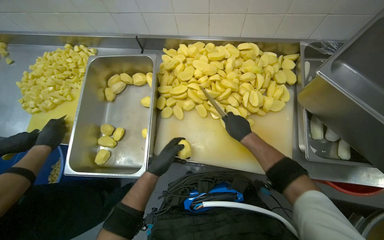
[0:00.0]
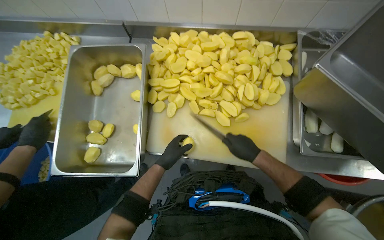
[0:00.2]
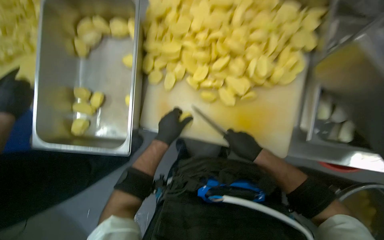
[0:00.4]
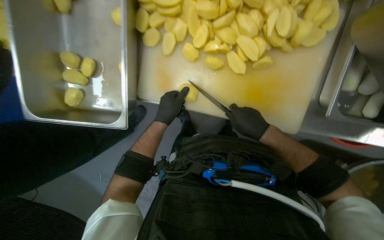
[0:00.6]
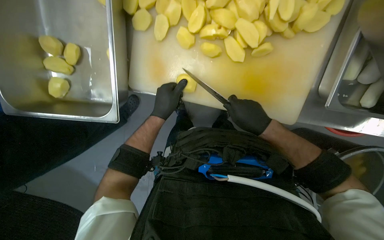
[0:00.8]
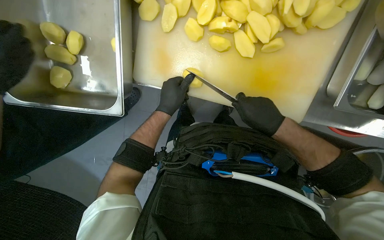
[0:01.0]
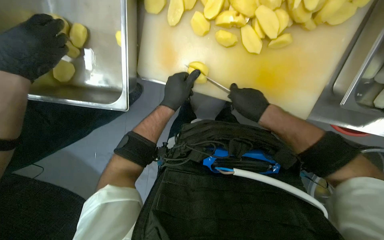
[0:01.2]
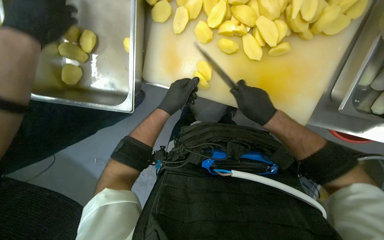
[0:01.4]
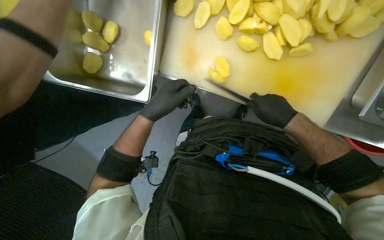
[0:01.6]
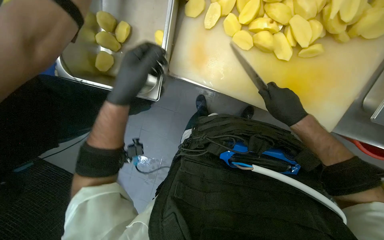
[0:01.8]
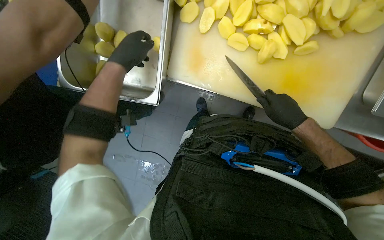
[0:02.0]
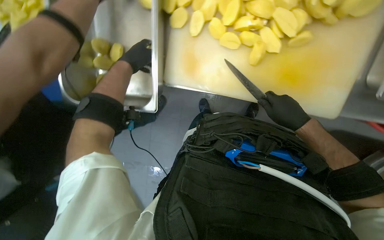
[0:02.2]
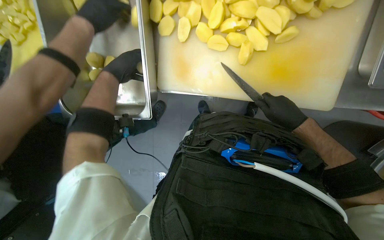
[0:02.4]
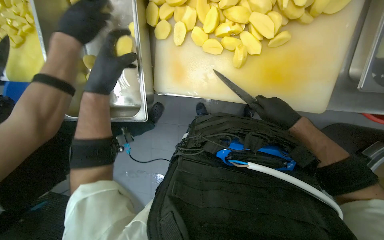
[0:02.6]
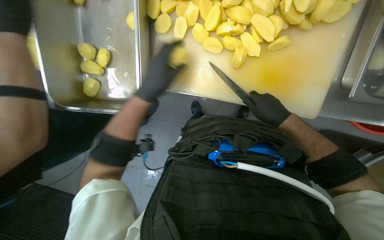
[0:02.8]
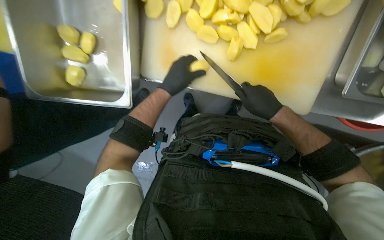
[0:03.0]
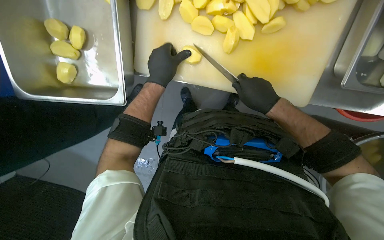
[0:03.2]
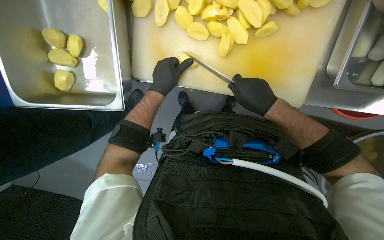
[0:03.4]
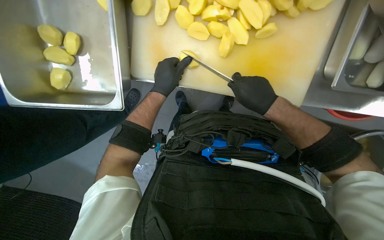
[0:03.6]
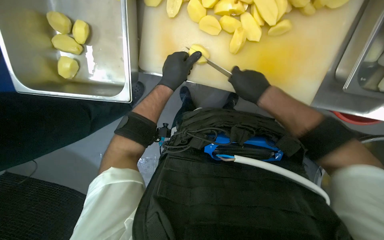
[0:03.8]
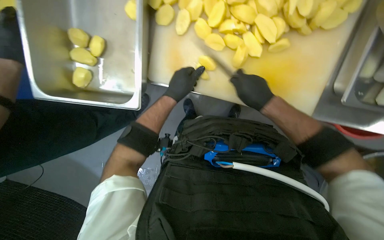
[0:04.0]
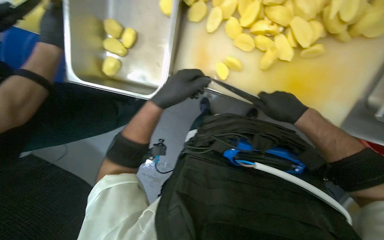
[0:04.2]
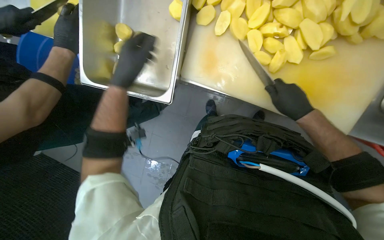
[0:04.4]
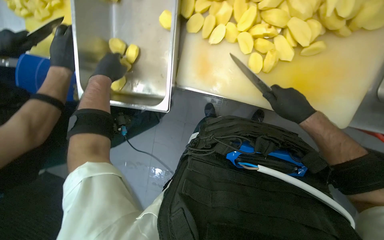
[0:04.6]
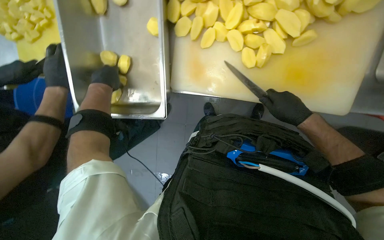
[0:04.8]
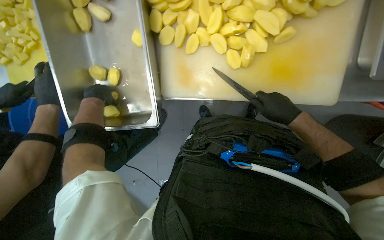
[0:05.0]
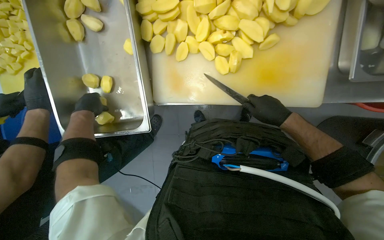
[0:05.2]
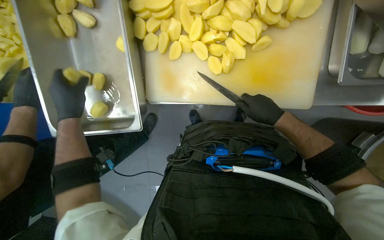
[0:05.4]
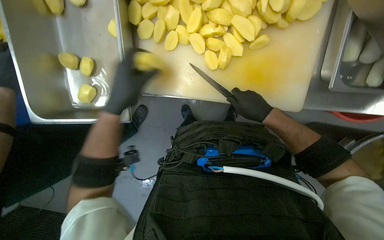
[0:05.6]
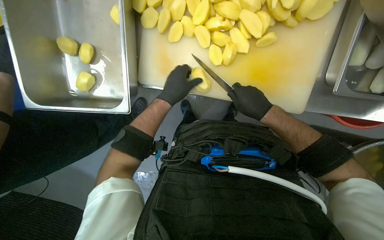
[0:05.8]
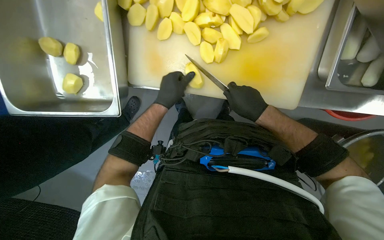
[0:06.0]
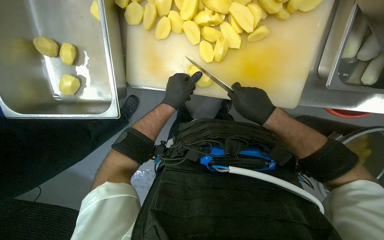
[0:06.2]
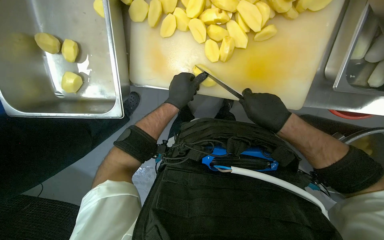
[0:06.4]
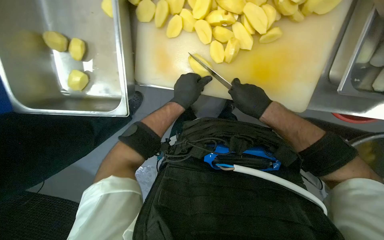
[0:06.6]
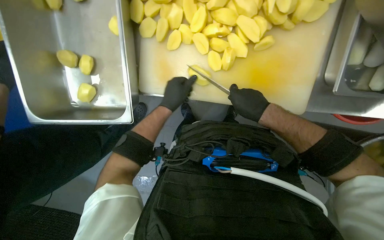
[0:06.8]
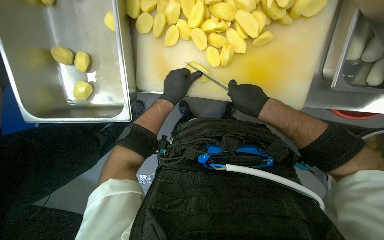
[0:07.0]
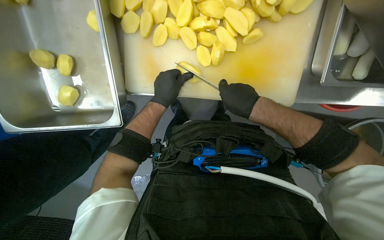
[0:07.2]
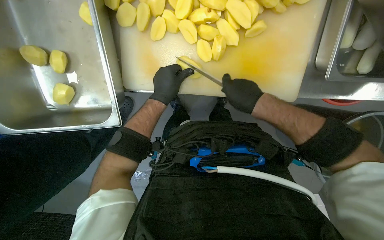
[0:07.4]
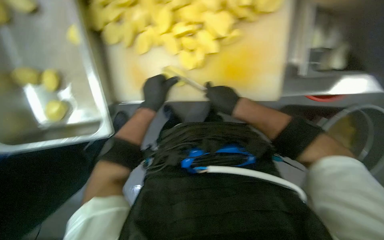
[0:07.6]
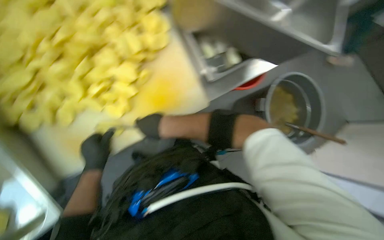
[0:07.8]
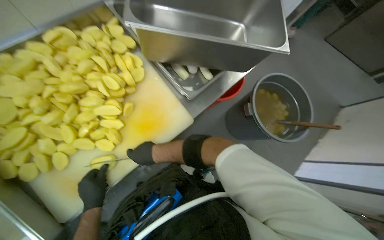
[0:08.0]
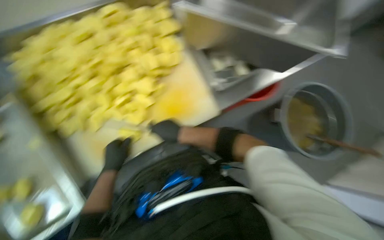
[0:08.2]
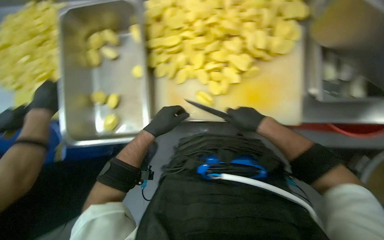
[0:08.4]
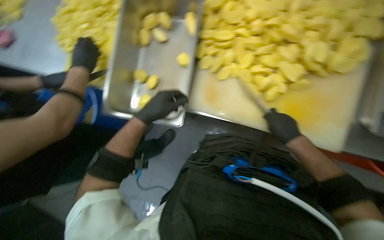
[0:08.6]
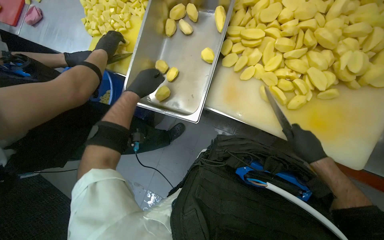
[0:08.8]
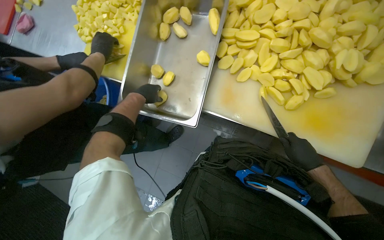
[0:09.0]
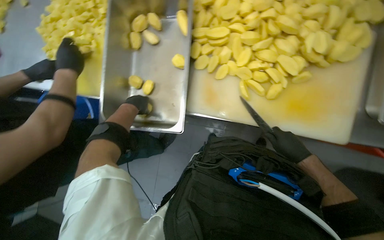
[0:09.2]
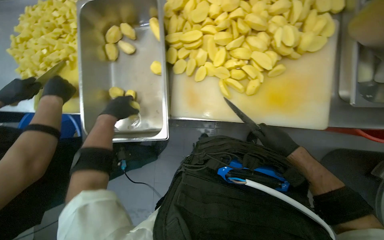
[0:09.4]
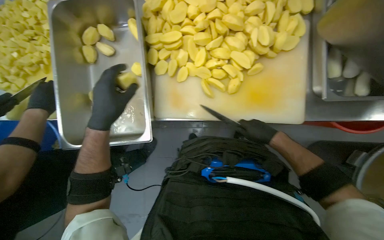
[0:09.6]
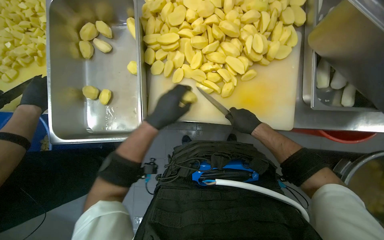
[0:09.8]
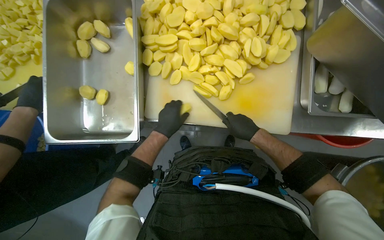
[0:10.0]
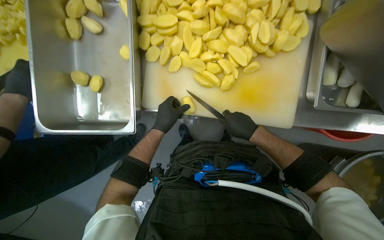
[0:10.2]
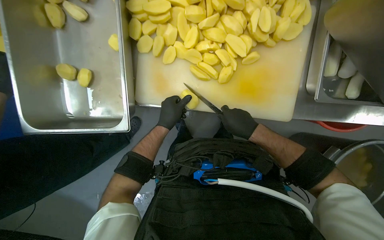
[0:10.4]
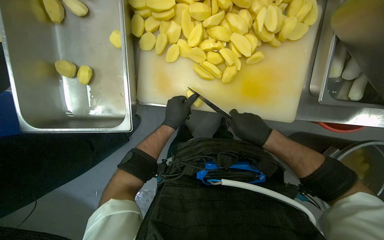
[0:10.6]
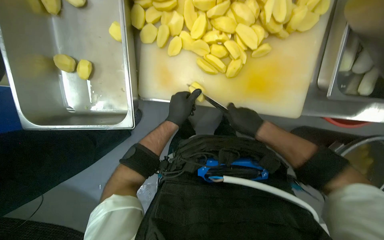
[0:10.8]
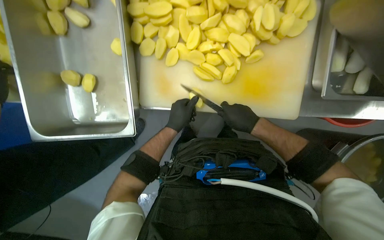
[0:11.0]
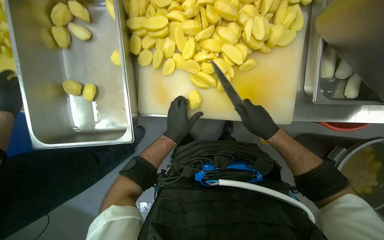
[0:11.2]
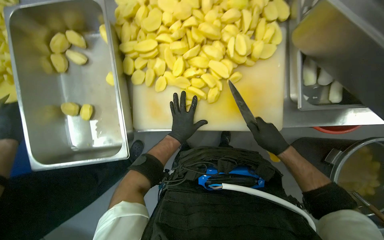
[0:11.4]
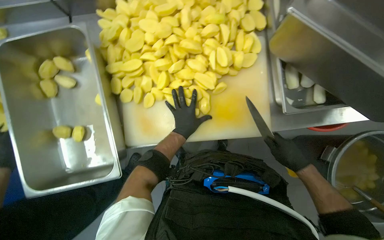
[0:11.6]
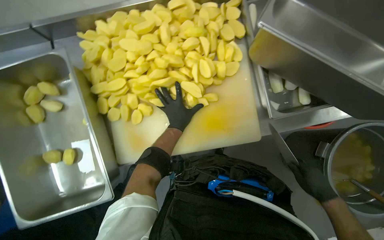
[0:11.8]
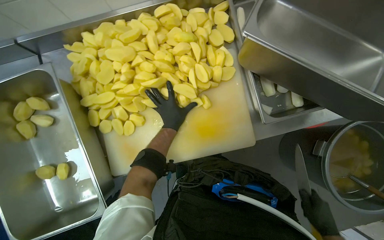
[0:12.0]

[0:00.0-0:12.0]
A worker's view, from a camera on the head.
Job: preparing food.
The whole recording: Cutting potatoes into pieces. The worker cuts peeled potatoes into smaller pieces on a white cutting board.
0:00.0 to 0:01.6: The camera pitches downward, by roughly 30 degrees.
0:01.6 to 0:03.0: The left hand travels to the left and back again, approximately 15 cm each way.
0:03.0 to 0:04.4: The left hand shifts some 25 cm to the left and nearer to the camera.
0:04.4 to 0:06.0: The left hand is displaced to the right by roughly 25 cm.
0:06.0 to 0:07.6: The hands work in one place, with small movements.
0:07.6 to 0:09.0: The wearer looks about 30 degrees further to the left.
0:09.0 to 0:10.4: The head turns to the right by some 20 degrees. The left hand moves to the right, about 30 cm.
0:10.4 to 0:12.0: The right hand goes roughly 35 cm down the picture and to the right.

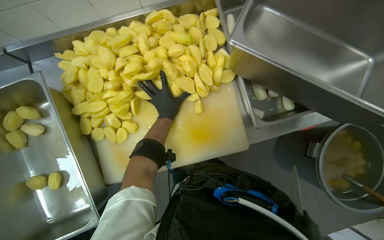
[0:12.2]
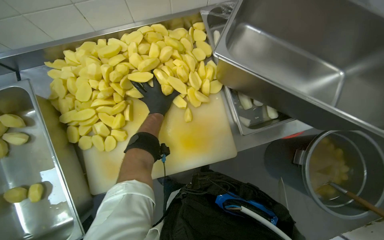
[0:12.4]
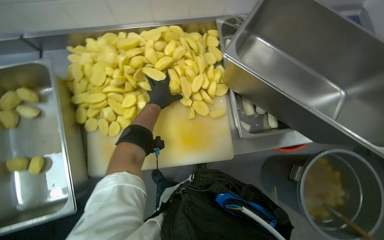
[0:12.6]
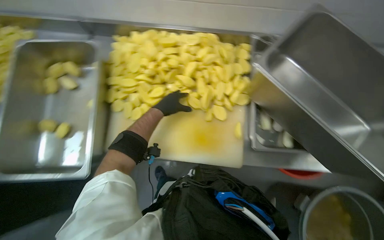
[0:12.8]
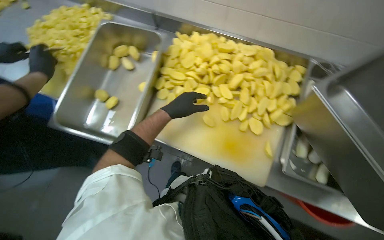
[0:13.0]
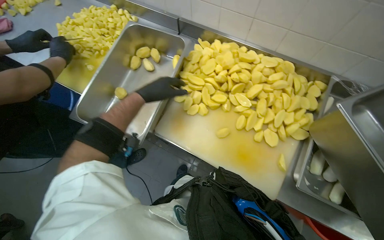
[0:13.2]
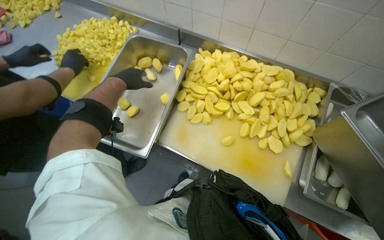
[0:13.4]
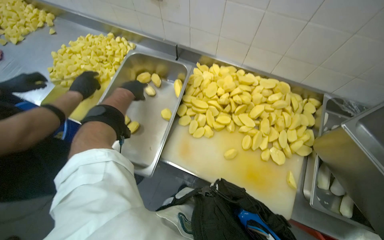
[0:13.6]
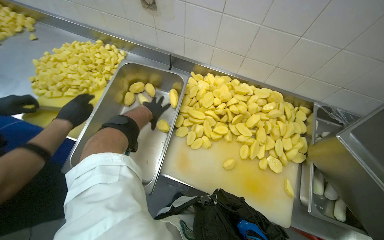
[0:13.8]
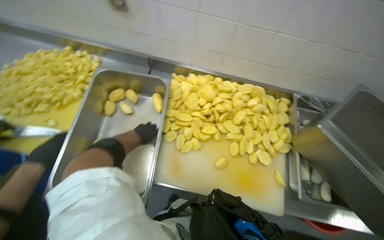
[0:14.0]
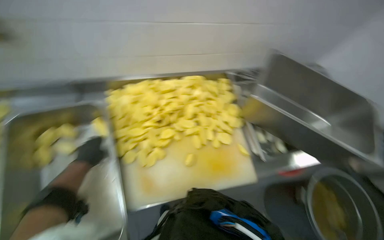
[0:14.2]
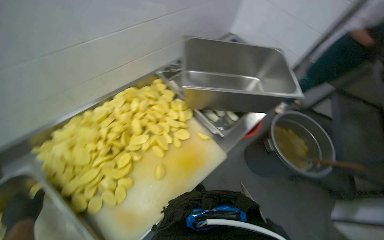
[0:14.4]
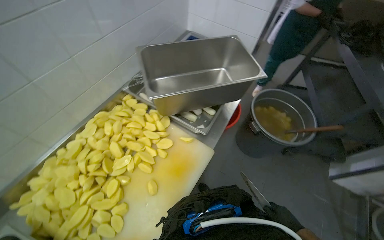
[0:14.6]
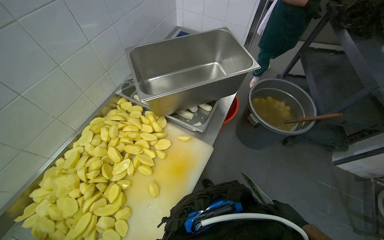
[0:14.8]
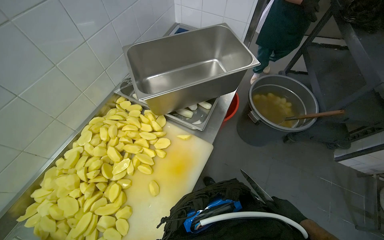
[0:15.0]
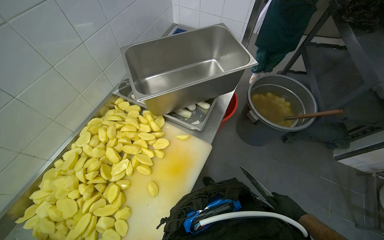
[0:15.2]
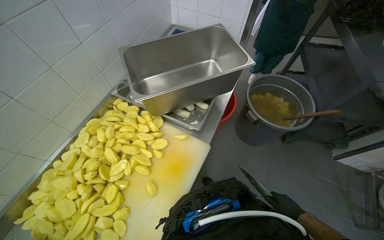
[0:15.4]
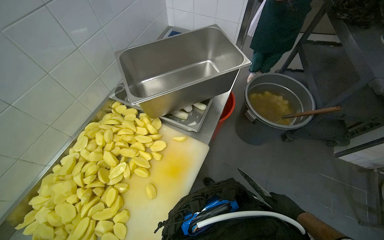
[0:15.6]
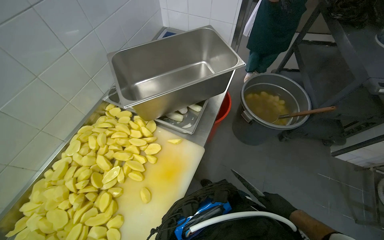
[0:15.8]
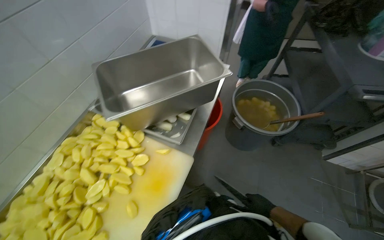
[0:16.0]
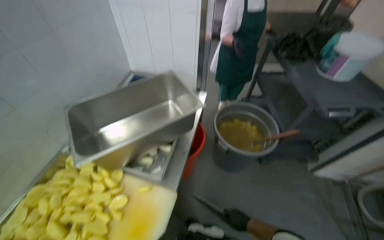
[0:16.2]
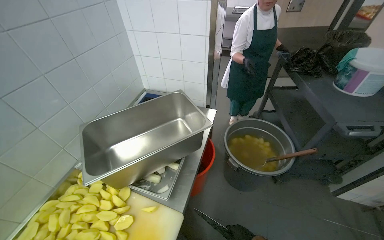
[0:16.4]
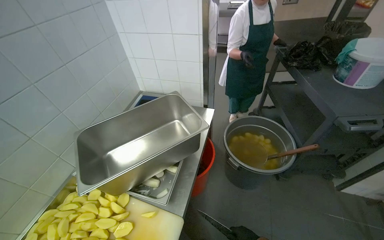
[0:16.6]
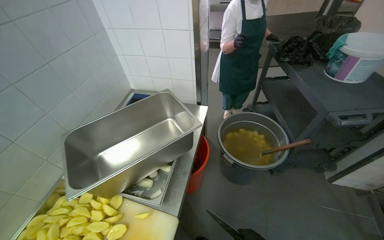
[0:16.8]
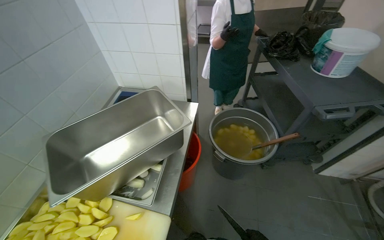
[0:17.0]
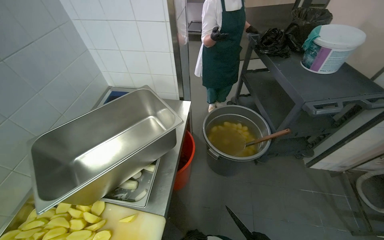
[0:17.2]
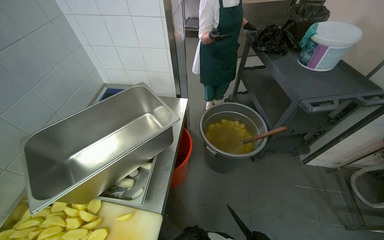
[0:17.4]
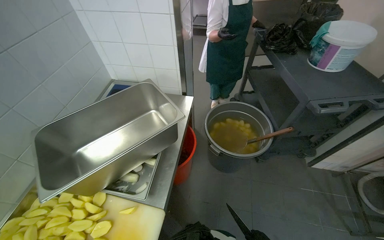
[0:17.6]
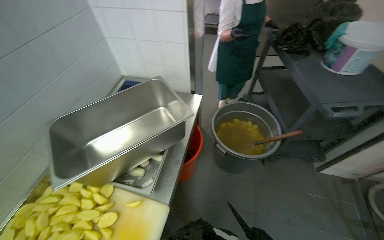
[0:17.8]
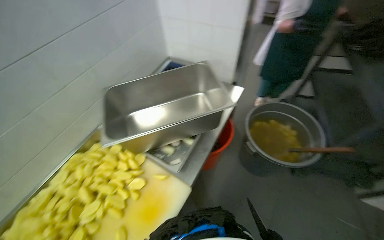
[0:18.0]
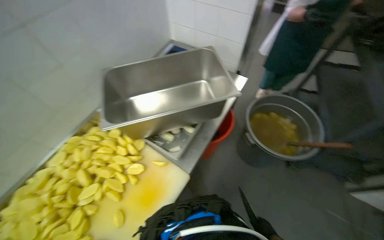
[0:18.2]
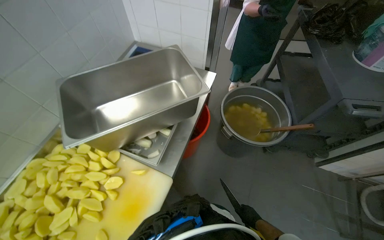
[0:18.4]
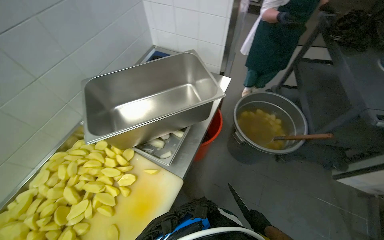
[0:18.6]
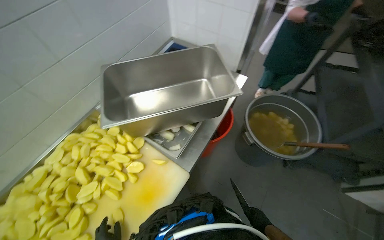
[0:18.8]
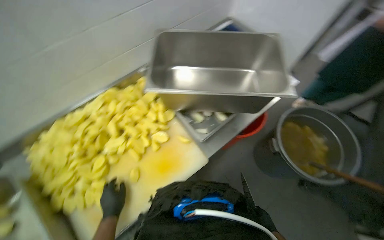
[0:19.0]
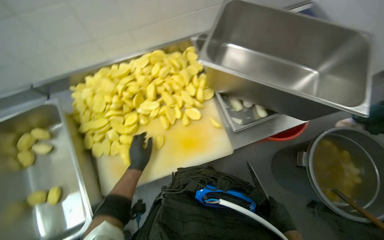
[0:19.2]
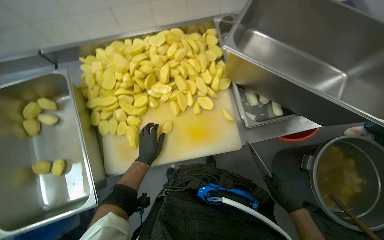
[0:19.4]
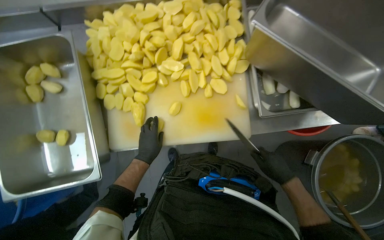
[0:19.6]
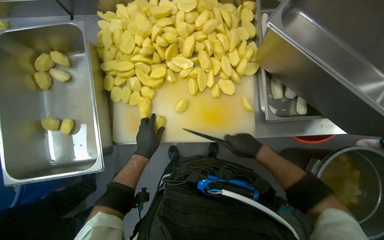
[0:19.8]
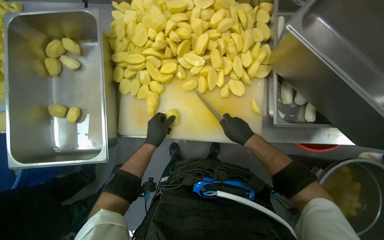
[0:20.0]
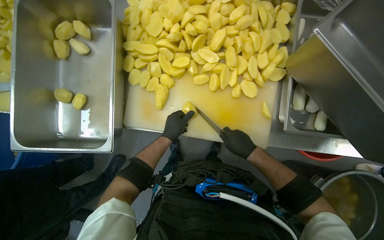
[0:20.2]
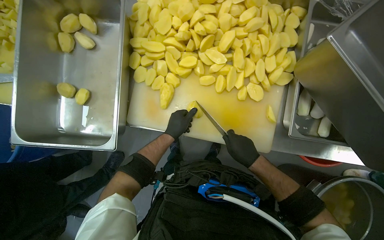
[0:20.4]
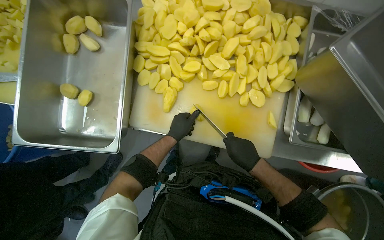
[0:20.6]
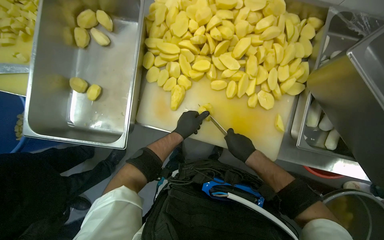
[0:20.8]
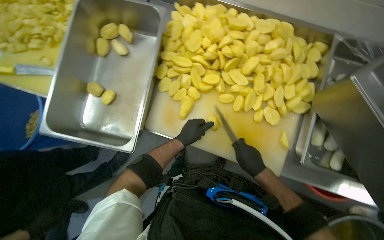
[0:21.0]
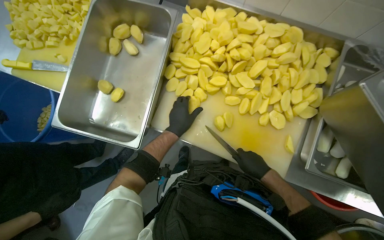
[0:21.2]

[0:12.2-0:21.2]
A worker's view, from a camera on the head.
Job: preparing food.
The whole recording: Cutting potatoes into pieces. The worker cuts peeled potatoes into smaller pieces on a white cutting board.
0:12.2 to 0:13.8: The view tips upward by approximately 20 degrees. Everything in view rotates approximately 35 degrees clockwise.
0:13.8 to 0:15.2: The wearer's head swings approximately 85 degrees to the right.
0:15.2 to 0:16.6: The view tips upward by about 15 degrees.
0:16.6 to 0:18.2: The view tips downward by some 15 degrees.
0:18.2 to 0:19.8: The wearer looks some 55 degrees further to the left. The view tilts some 25 degrees downward.
